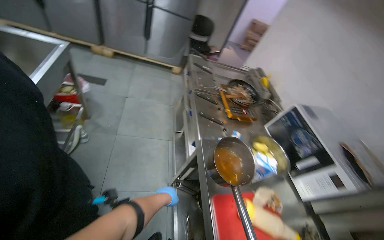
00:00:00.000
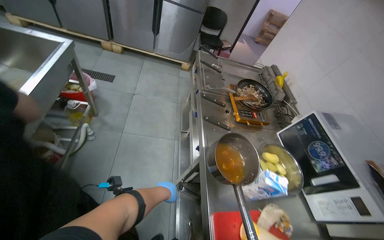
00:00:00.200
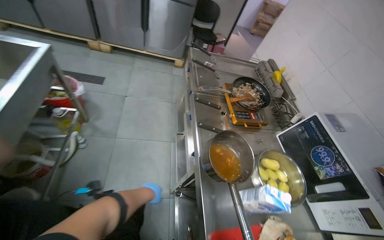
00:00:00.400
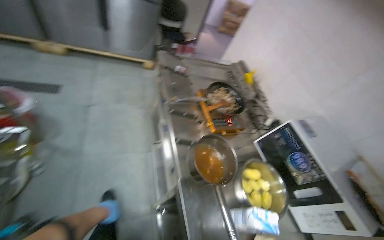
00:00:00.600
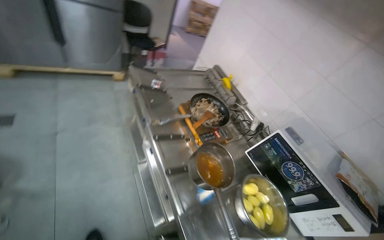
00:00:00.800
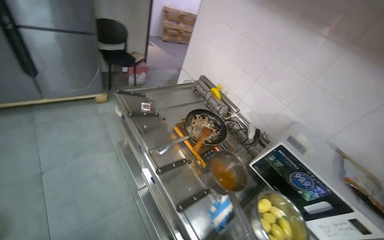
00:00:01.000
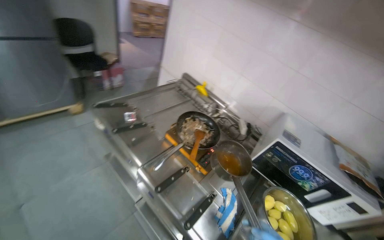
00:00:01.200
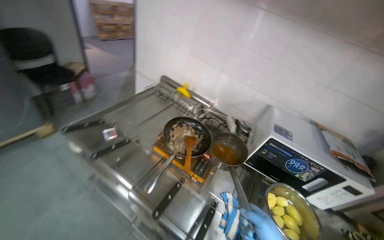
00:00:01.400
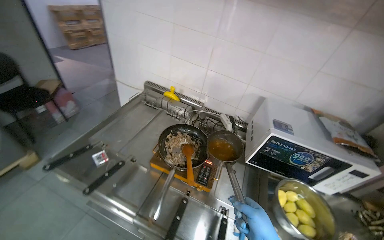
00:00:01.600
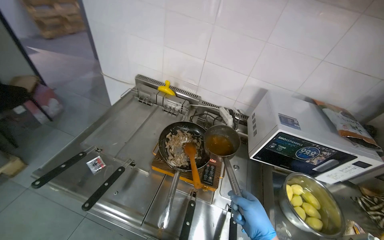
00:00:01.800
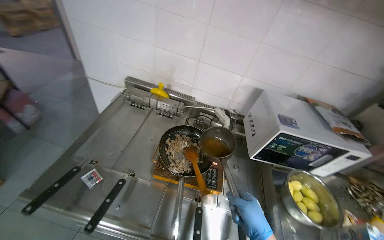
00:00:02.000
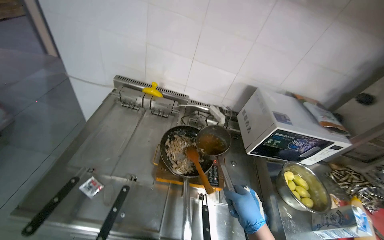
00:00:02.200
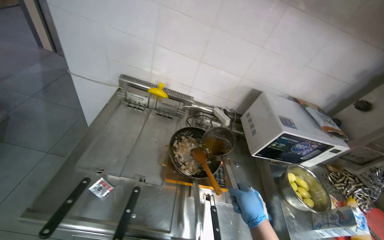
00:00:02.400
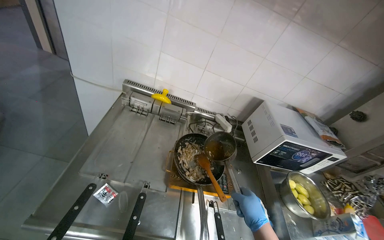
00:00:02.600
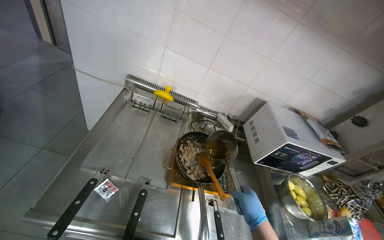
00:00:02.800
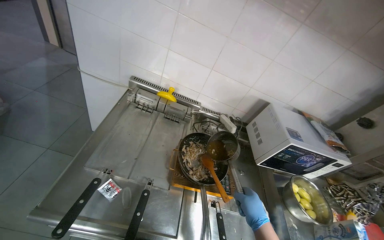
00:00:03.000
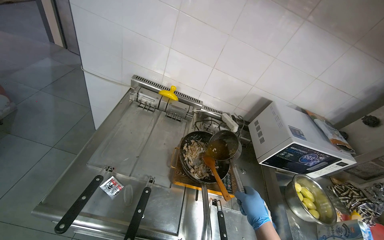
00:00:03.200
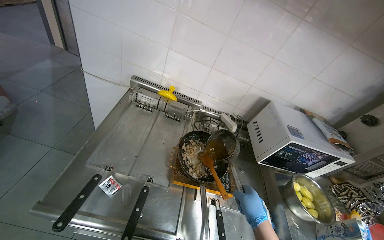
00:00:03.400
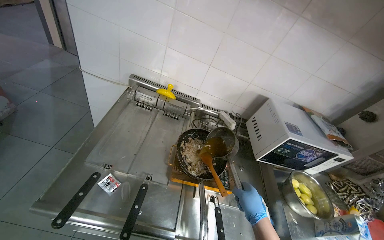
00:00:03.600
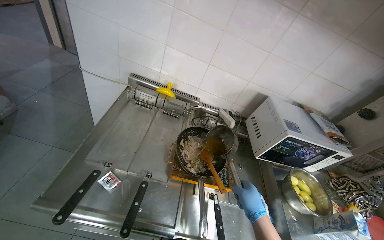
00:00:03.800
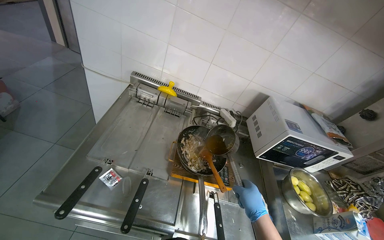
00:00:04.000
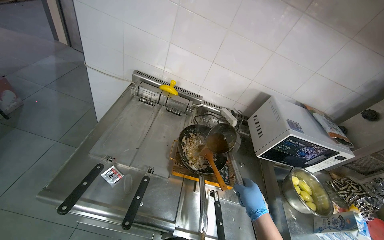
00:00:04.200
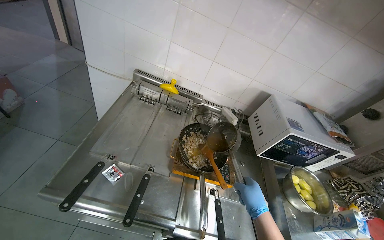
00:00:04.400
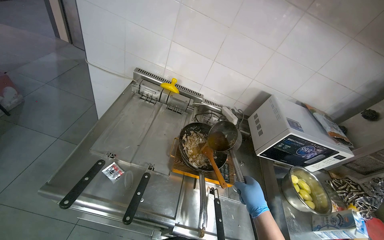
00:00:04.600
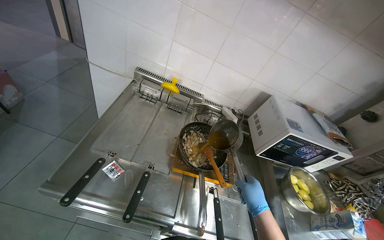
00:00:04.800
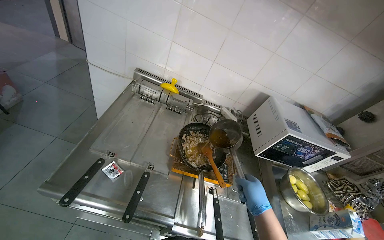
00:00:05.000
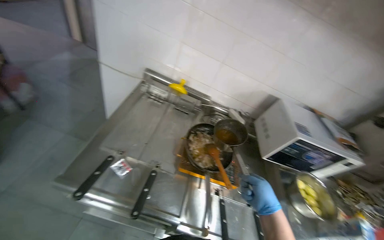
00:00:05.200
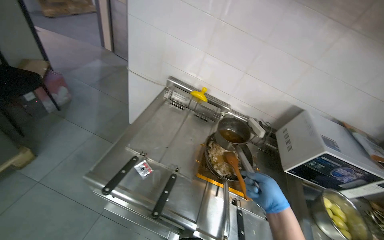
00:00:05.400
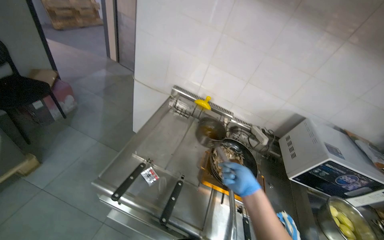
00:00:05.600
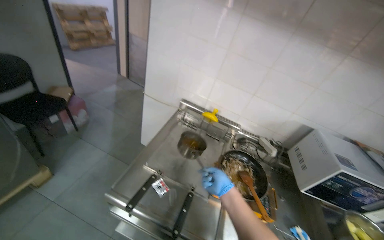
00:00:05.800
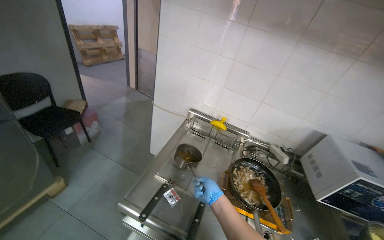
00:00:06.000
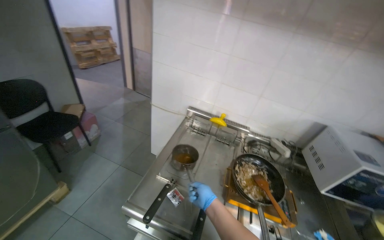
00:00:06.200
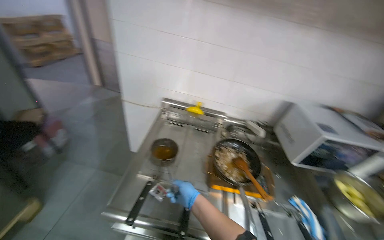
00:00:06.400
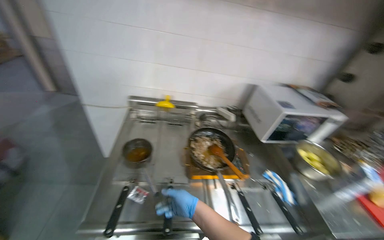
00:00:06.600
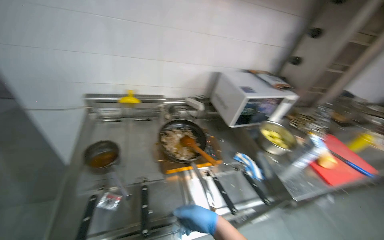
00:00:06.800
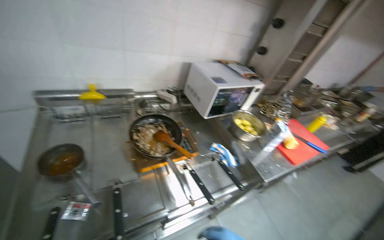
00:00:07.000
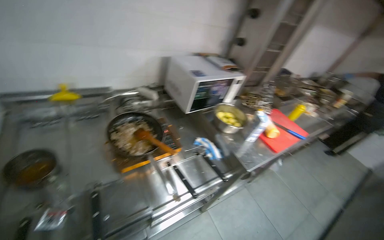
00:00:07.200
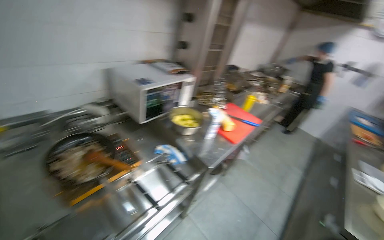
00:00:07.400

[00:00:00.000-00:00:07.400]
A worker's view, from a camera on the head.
Job: cooking food.
The whole recording: Stirring ingredients in pan. The worker stirs ingredients in a pan on the stove with a wooden spoon.
00:00:00.000 to 00:00:01.400: The wearer moves roughly 80 cm. The wearer's head swings about 50 degrees to the right.
00:00:01.400 to 00:00:03.000: The camera is carried roughly 40 cm. The wearer looks roughly 25 degrees further to the right.
00:00:04.400 to 00:00:06.000: The camera pitches upward, by approximately 15 degrees. The right hand moves to the left, approximately 30 cm.
00:00:06.000 to 00:00:07.400: The head rotates roughly 65 degrees to the right. The wearer looks about 15 degrees further downward.

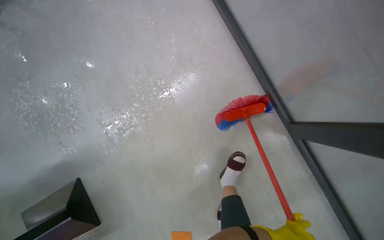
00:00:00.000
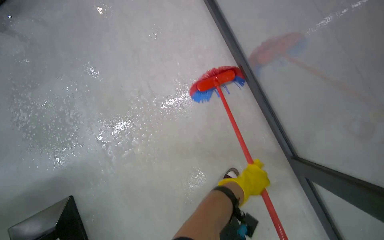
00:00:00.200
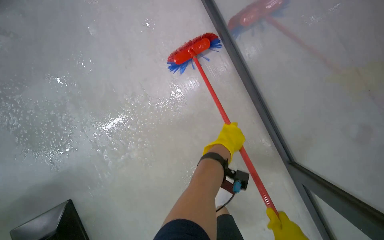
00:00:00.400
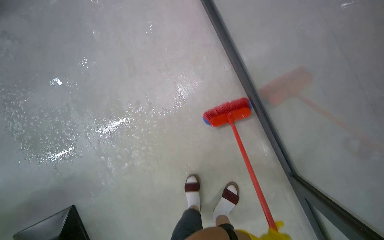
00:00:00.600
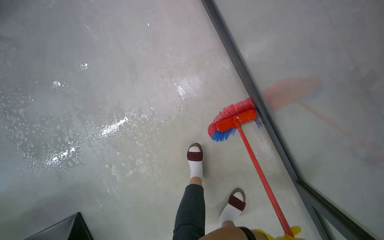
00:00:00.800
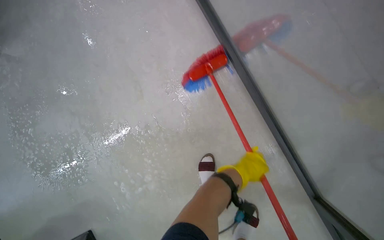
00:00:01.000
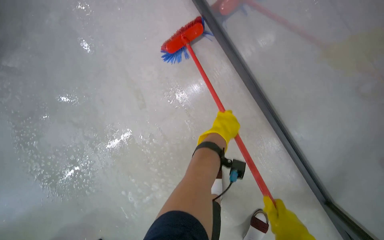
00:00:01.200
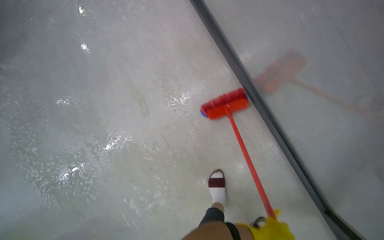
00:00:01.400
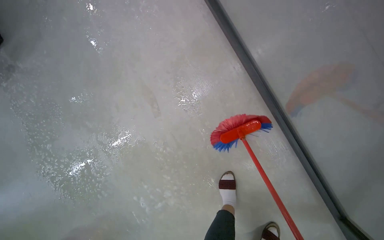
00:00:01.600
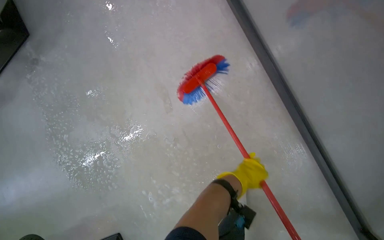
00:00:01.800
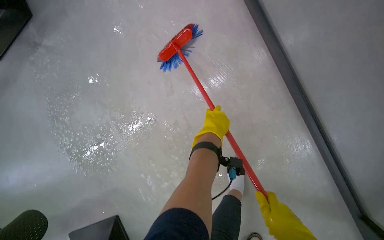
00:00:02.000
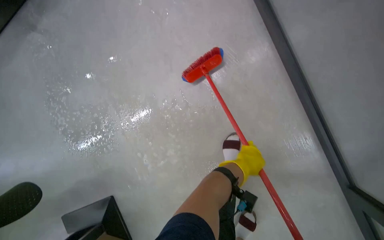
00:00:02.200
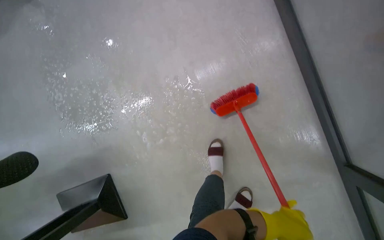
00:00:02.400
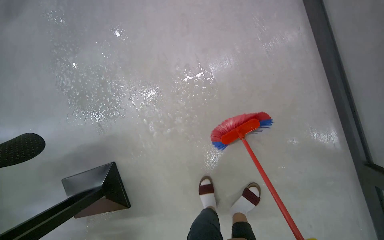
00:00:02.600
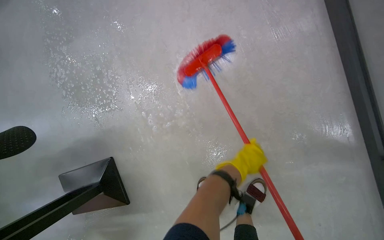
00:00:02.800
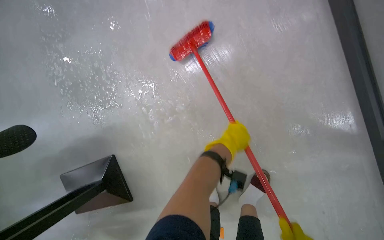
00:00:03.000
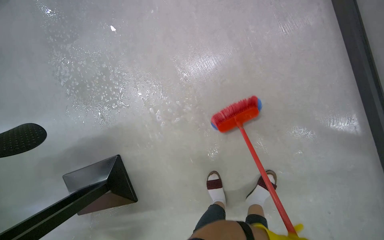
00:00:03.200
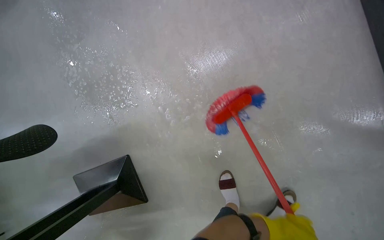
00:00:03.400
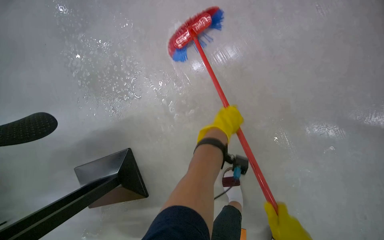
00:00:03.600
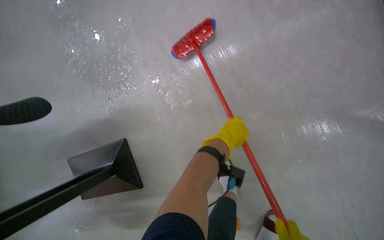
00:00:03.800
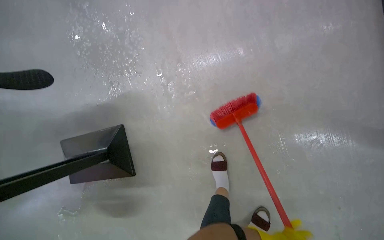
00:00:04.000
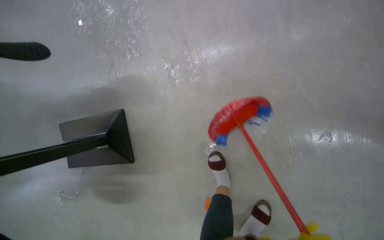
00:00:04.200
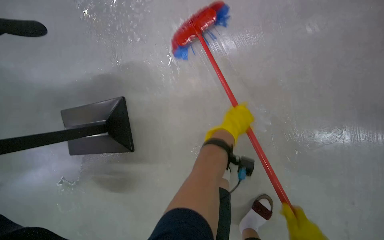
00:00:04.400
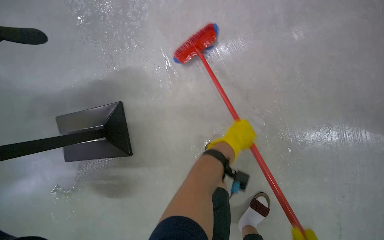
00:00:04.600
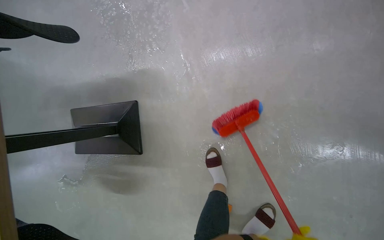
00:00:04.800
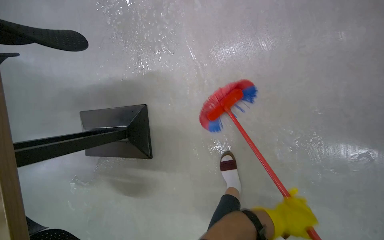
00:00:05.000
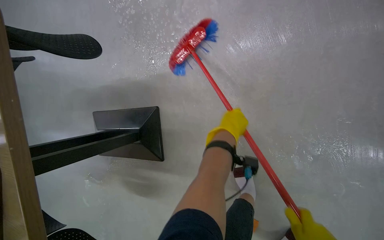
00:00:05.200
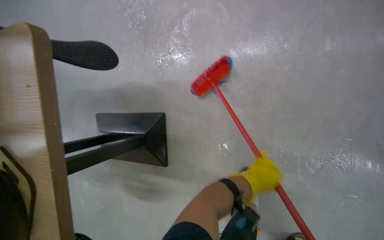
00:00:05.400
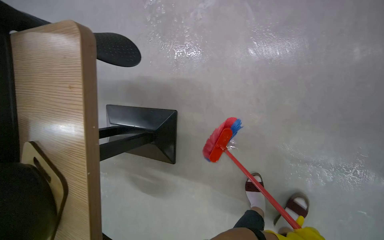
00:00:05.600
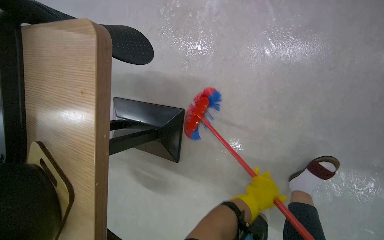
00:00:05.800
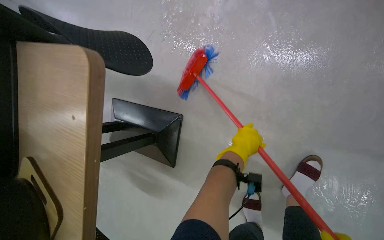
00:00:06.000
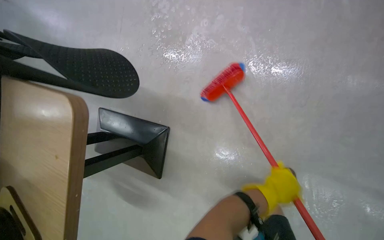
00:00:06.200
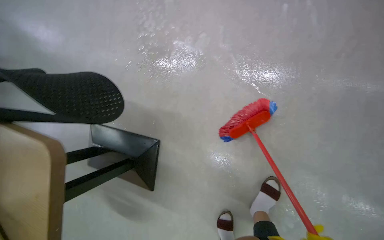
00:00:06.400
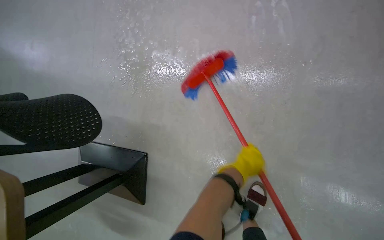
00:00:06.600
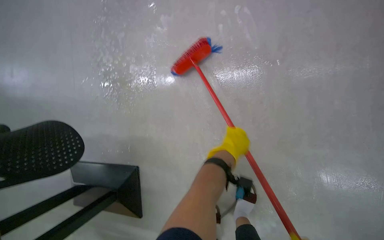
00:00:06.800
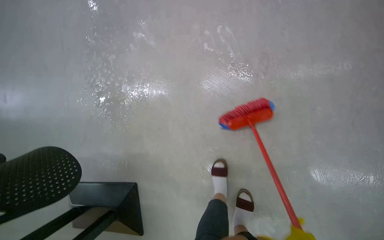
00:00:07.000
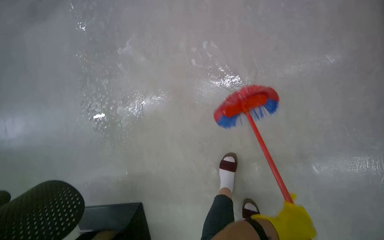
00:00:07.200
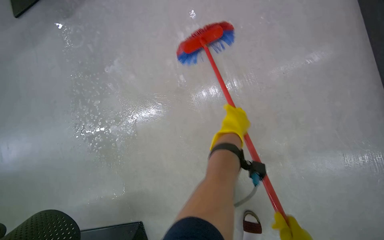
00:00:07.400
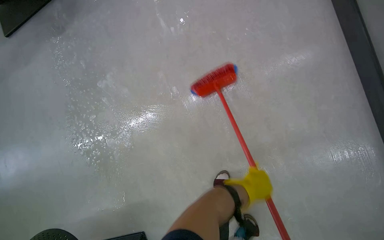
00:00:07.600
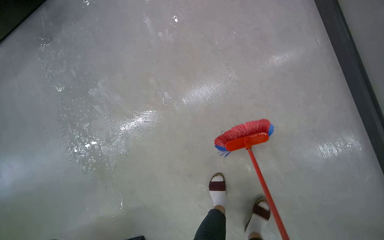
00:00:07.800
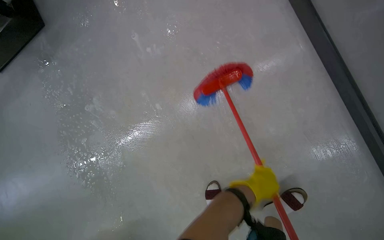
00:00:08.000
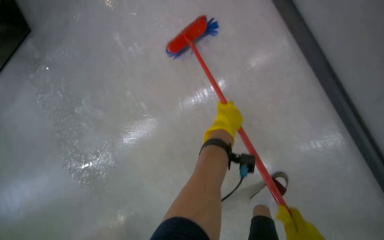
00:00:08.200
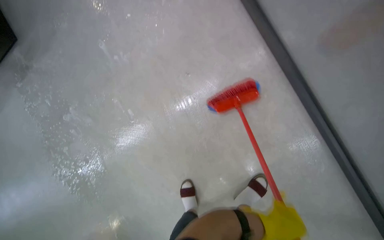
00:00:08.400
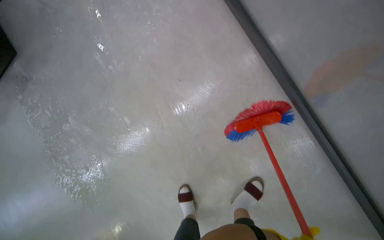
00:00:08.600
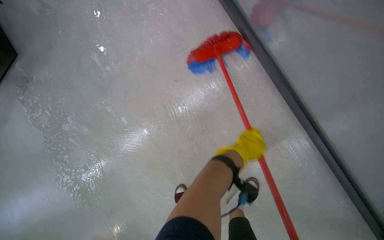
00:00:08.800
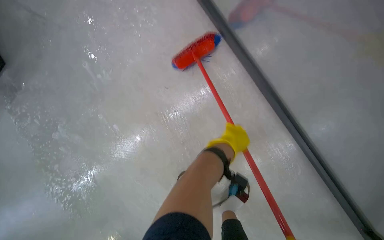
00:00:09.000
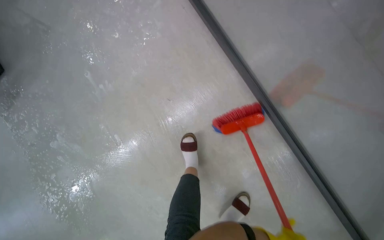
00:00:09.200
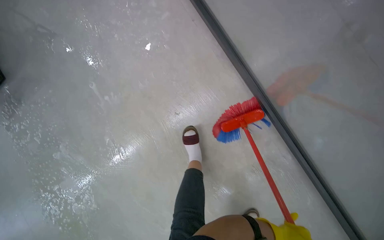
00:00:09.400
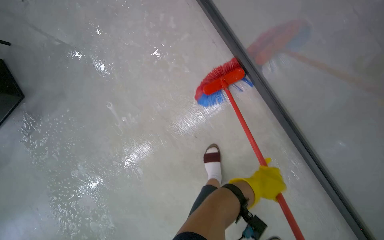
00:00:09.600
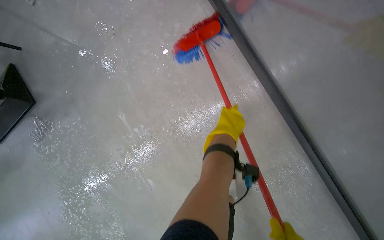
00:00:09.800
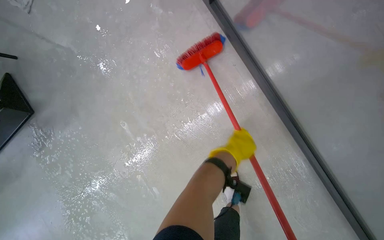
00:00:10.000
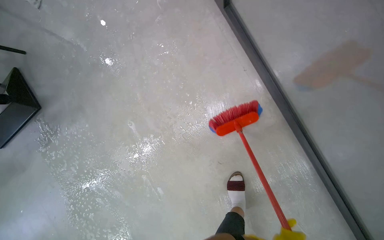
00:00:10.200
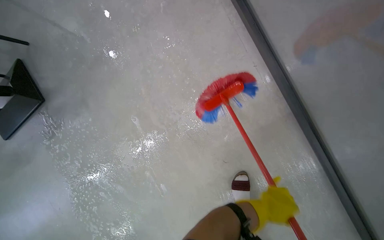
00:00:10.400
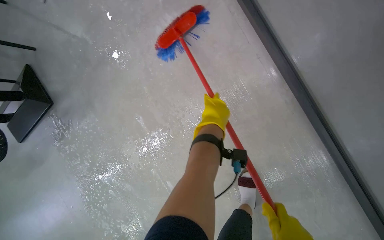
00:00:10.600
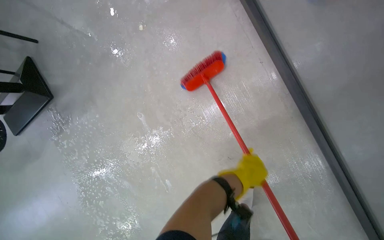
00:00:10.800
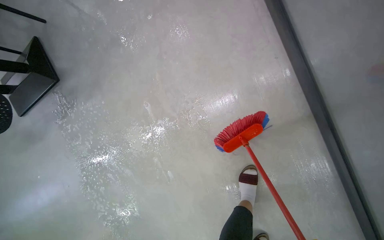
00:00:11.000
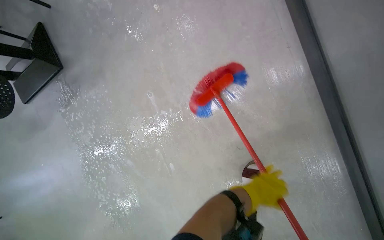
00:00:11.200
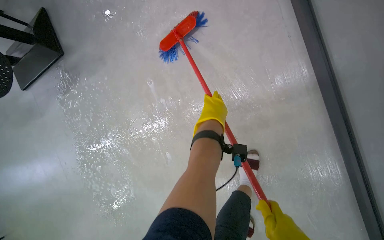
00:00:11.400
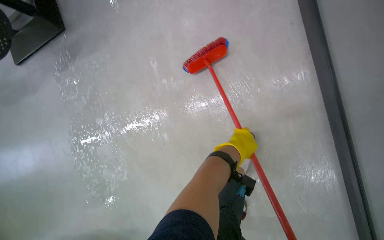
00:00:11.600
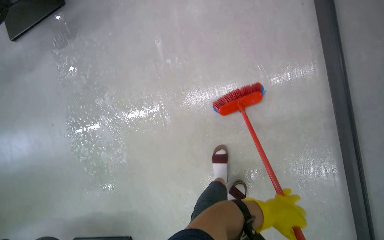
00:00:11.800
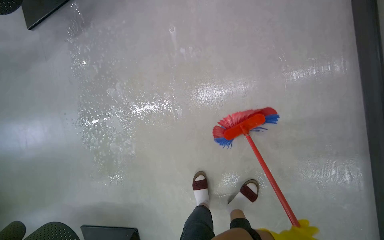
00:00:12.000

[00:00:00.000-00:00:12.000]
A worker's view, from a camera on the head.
Job: mopping floor.
The whole recording: Scrubbing floor with brush. The worker scrubs the floor with a long-handled brush.
00:00:00.000 to 00:00:01.600: The camera is carried roughly 60 cm.
00:00:01.600 to 00:00:03.000: The camera travels some 50 cm.
00:00:04.400 to 00:00:06.000: The head travels approximately 40 cm.
00:00:06.000 to 00:00:07.600: The camera travels approximately 60 cm. The scene rotates counterclockwise by approximately 35 degrees.
00:00:07.600 to 00:00:09.000: The camera is carried to the right, some 40 cm.
00:00:09.000 to 00:00:10.400: The head travels some 60 cm.
00:00:10.400 to 00:00:12.000: The camera is carried some 40 cm.
